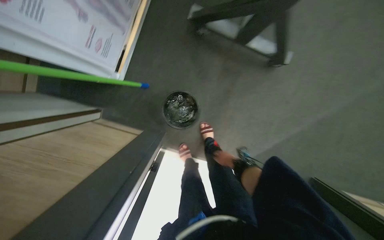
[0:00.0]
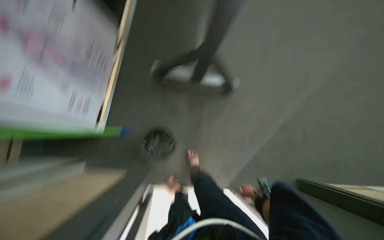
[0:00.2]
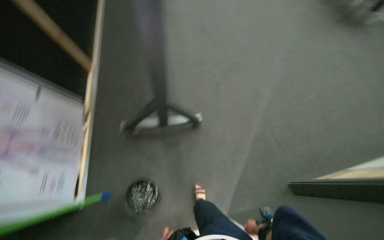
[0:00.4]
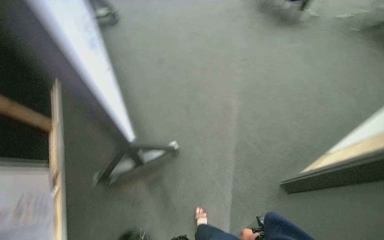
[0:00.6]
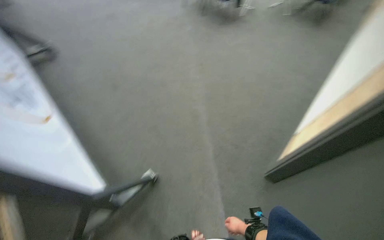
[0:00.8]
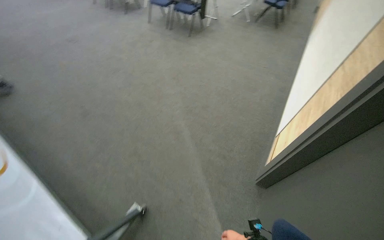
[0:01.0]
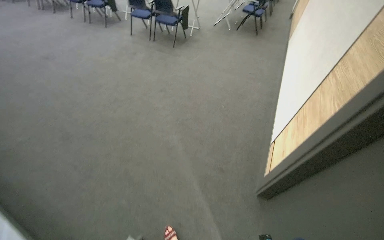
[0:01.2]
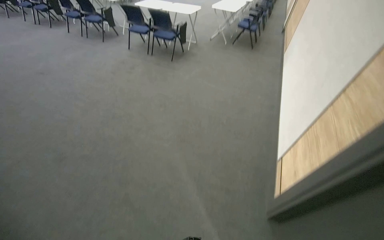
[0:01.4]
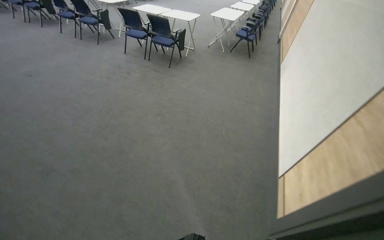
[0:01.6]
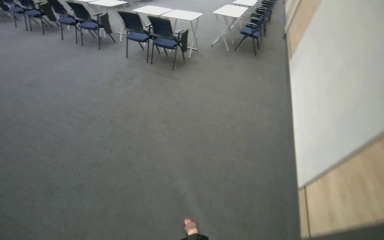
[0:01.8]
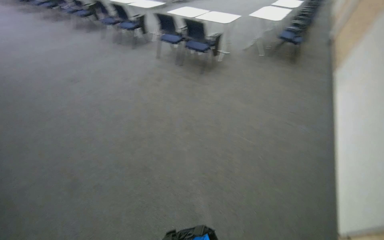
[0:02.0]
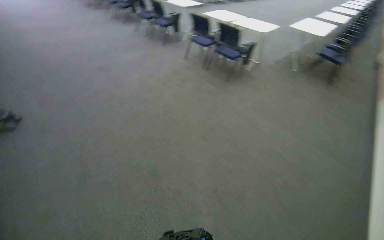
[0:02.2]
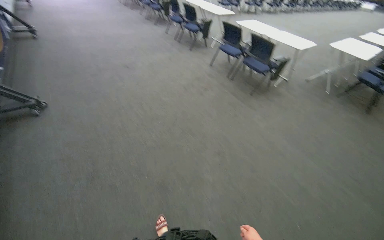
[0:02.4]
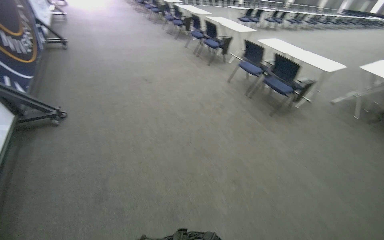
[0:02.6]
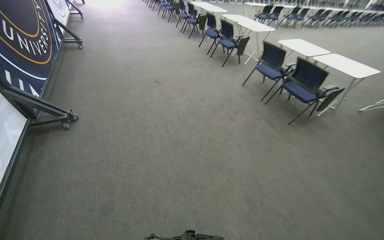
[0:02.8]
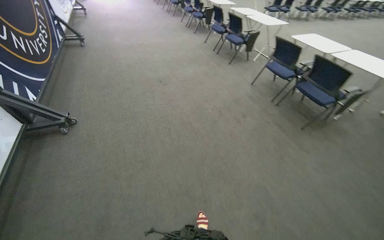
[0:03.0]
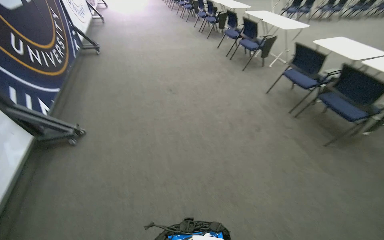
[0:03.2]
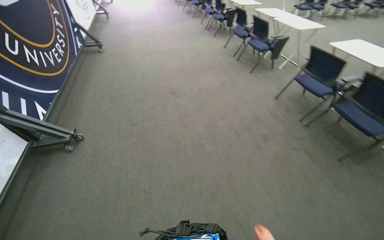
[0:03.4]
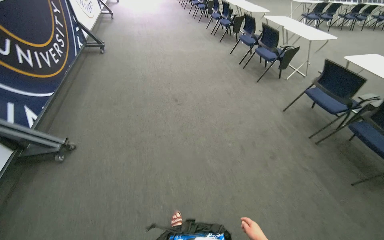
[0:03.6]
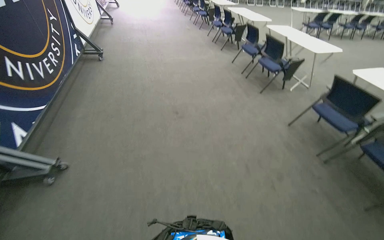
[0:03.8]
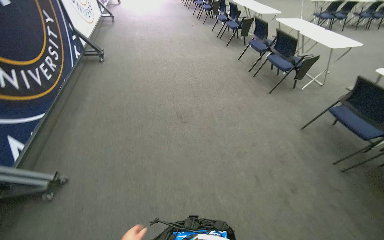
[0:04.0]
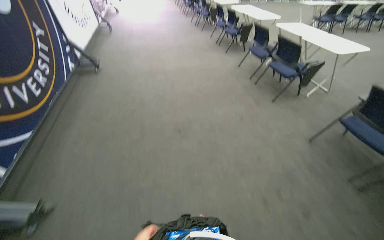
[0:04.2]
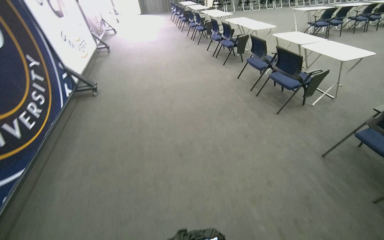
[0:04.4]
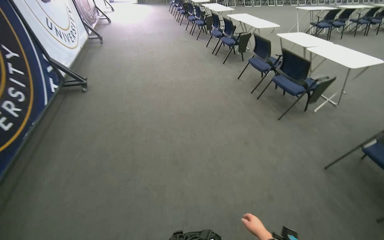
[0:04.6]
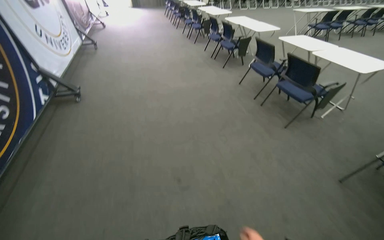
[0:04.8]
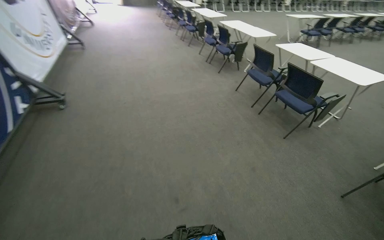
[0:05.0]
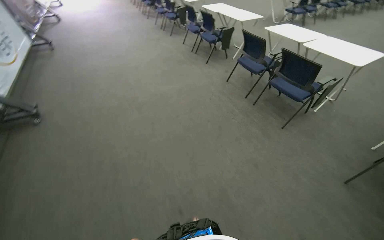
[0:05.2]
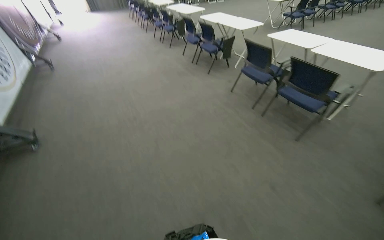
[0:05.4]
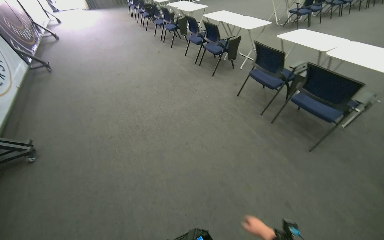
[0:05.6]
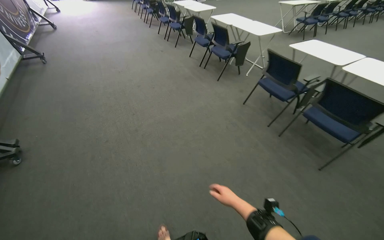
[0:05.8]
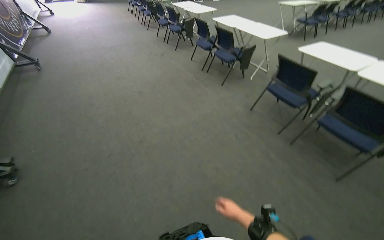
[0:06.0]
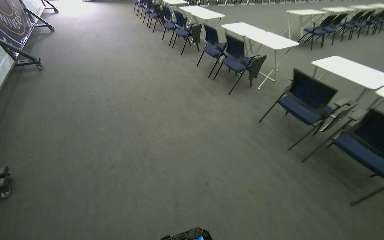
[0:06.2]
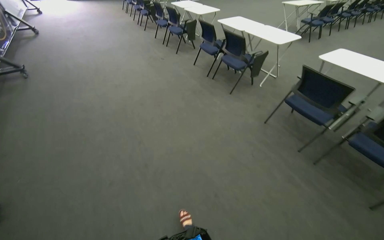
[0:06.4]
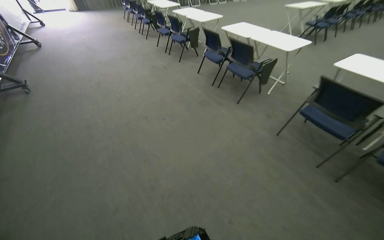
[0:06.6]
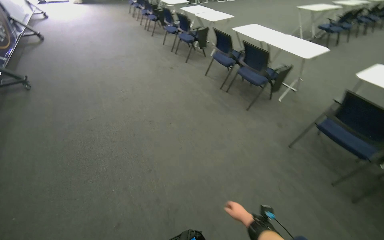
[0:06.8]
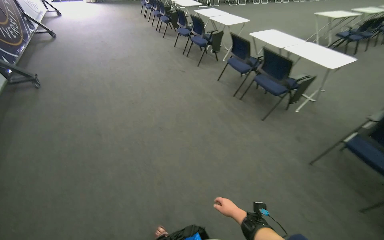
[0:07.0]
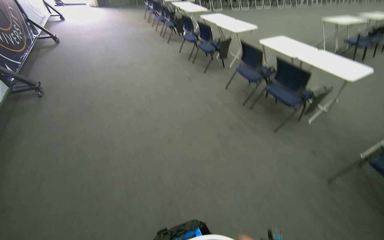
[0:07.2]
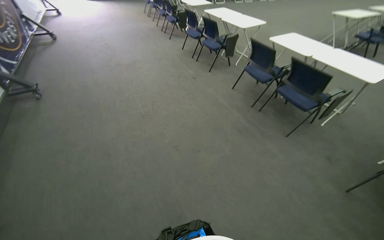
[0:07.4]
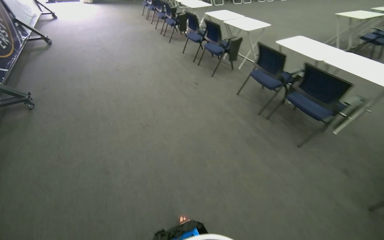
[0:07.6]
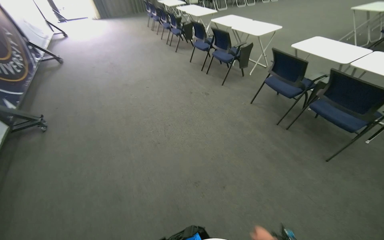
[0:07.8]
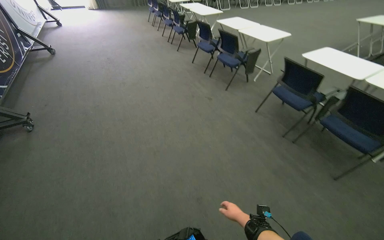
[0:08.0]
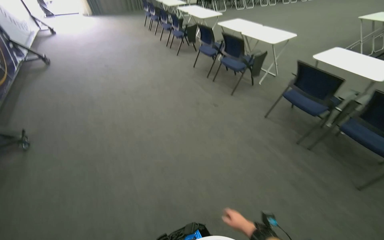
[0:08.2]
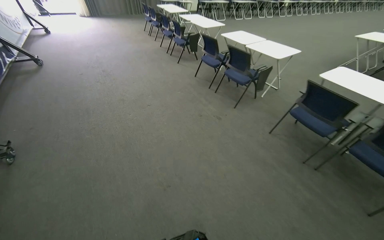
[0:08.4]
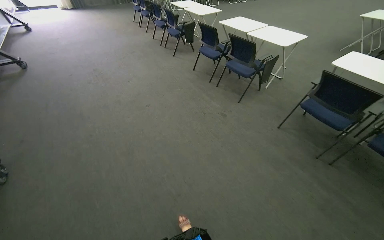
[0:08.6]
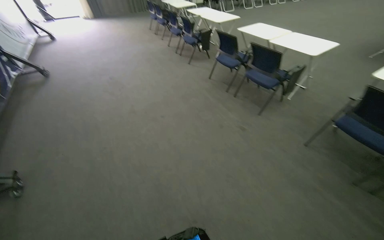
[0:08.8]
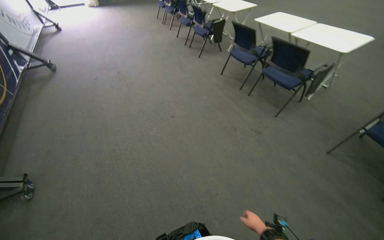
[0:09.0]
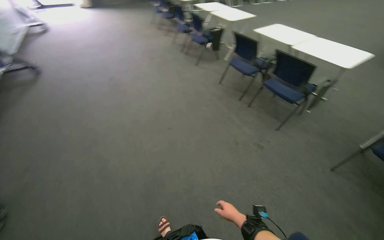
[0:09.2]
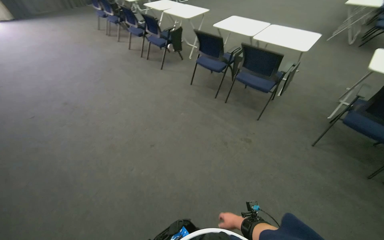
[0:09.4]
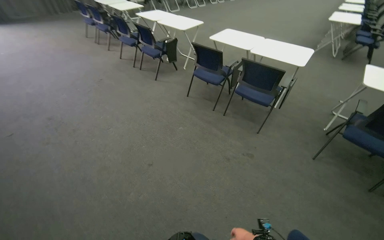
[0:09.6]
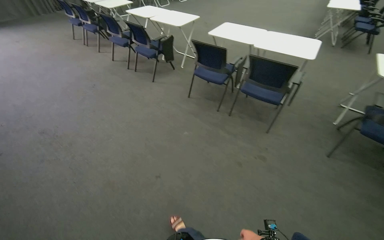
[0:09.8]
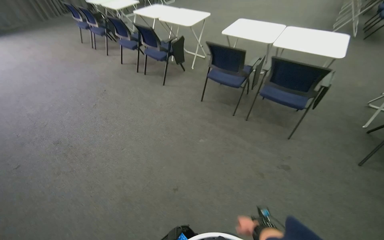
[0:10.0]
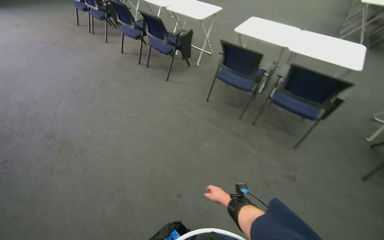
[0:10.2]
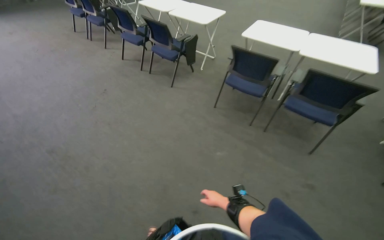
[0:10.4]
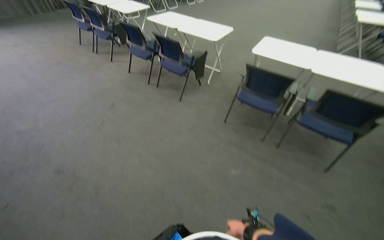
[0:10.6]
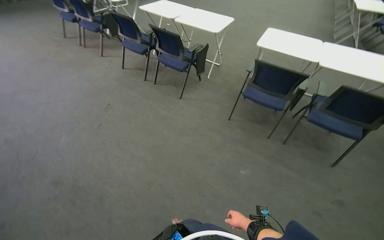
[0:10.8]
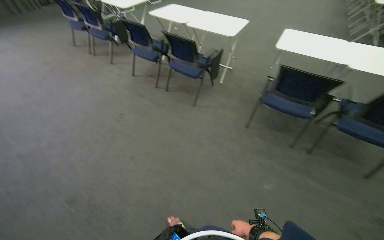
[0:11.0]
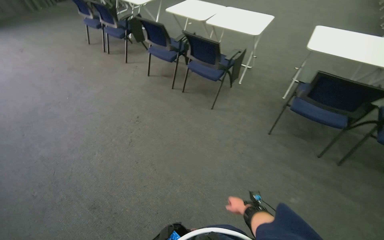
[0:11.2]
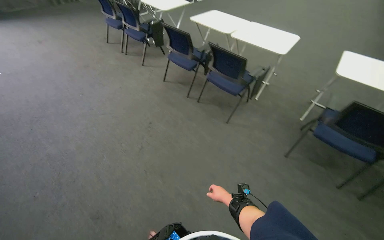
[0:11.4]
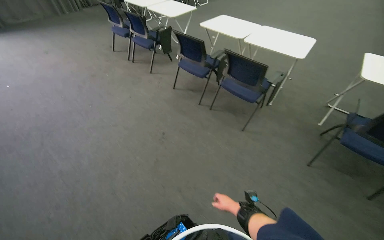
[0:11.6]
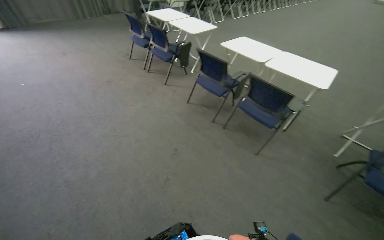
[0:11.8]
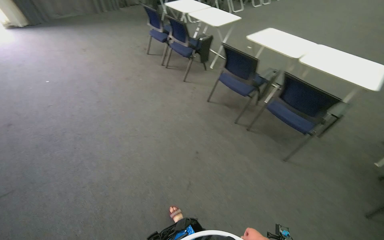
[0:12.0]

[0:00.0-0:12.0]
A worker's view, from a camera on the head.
Job: organizing items.
The whole recording: Pulling room curtains. The worker pulls and adjusts the grey and white curtains across the window.
0:00.0 to 0:01.6: The camera is carried approximately 90 cm. The head turns to the right by roughly 85 degrees. The view tips upward by roughly 50 degrees.
0:01.6 to 0:03.0: The camera is carried about 1 m. The wearer looks approximately 40 degrees further to the left.
0:03.0 to 0:04.4: The wearer moves approximately 1.5 m.
0:04.4 to 0:06.0: The camera is carried some 1.5 m.
0:06.0 to 0:07.6: The camera travels roughly 1.5 m.
0:07.6 to 0:09.0: The camera is carried some 1.5 m.
0:09.0 to 0:10.4: The wearer moves roughly 1.5 m. The head rotates about 25 degrees to the right.
0:10.4 to 0:12.0: The camera is carried about 1.5 m.

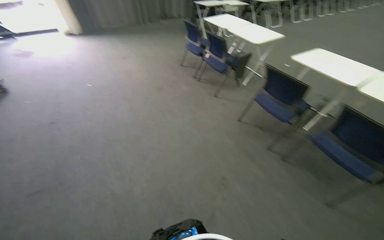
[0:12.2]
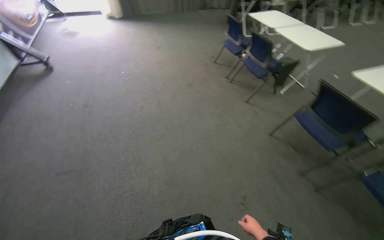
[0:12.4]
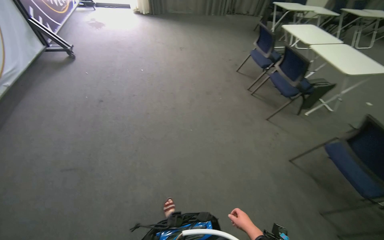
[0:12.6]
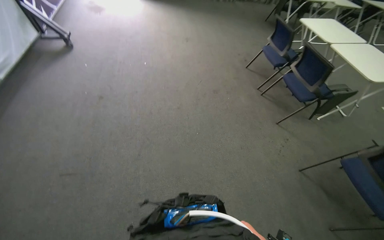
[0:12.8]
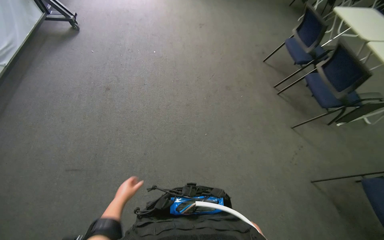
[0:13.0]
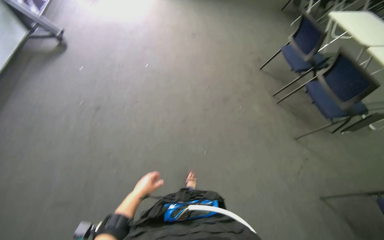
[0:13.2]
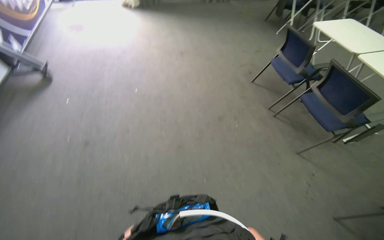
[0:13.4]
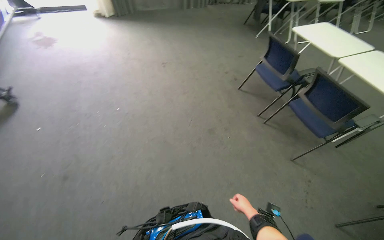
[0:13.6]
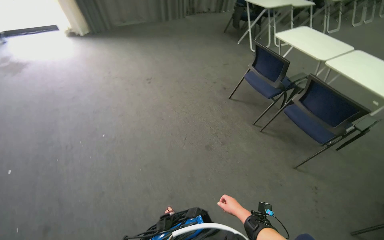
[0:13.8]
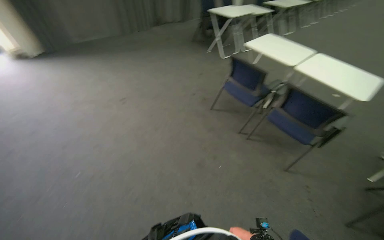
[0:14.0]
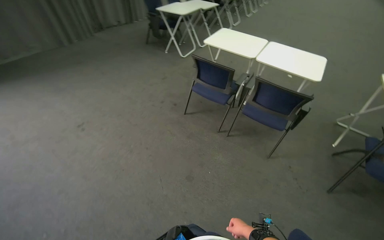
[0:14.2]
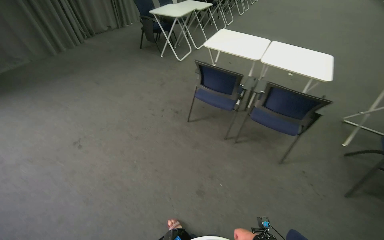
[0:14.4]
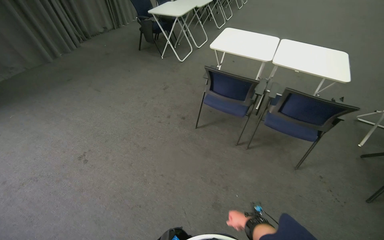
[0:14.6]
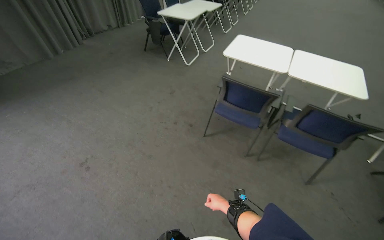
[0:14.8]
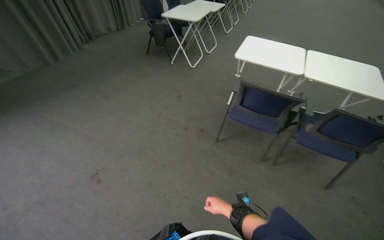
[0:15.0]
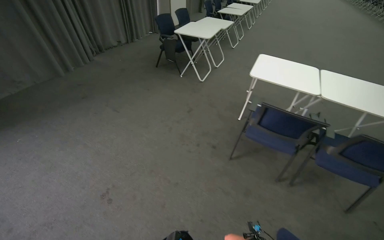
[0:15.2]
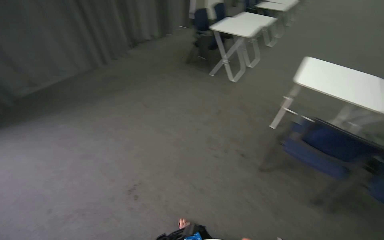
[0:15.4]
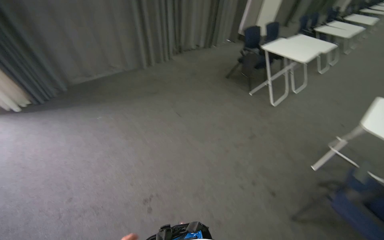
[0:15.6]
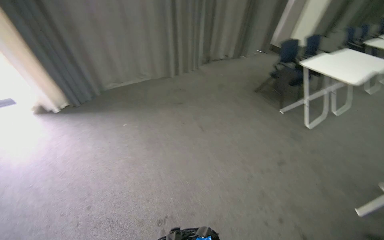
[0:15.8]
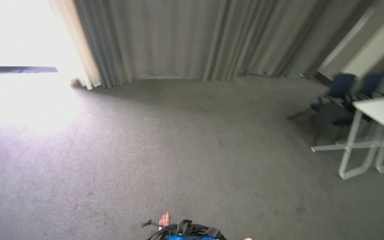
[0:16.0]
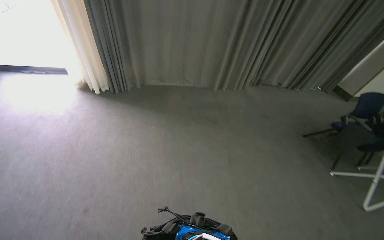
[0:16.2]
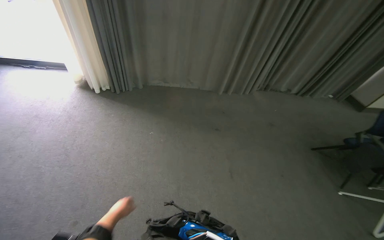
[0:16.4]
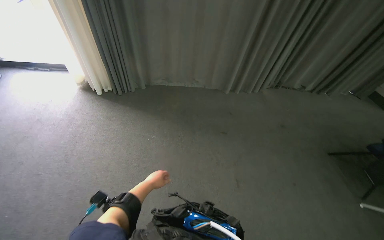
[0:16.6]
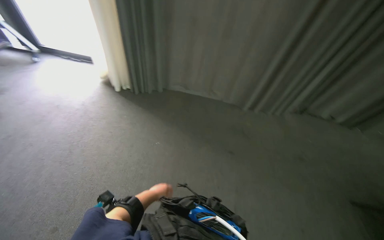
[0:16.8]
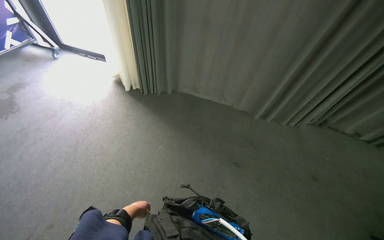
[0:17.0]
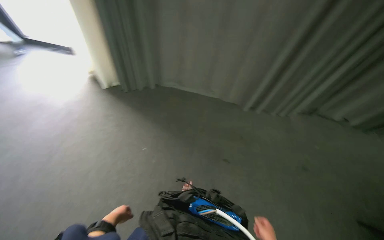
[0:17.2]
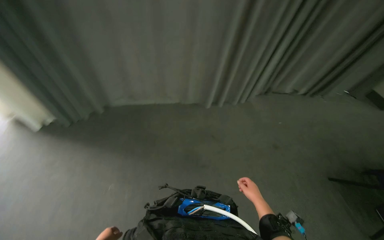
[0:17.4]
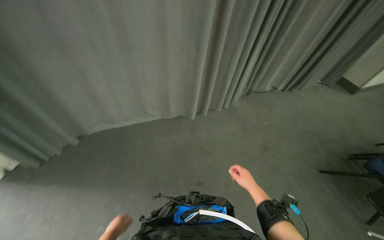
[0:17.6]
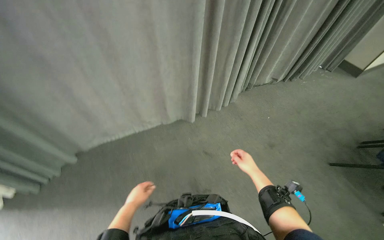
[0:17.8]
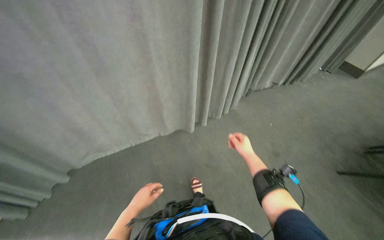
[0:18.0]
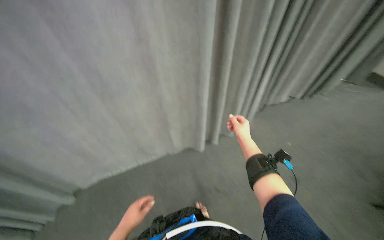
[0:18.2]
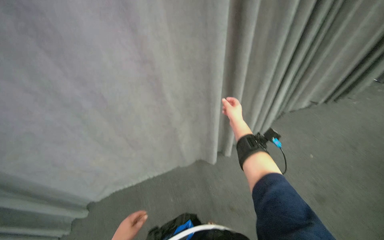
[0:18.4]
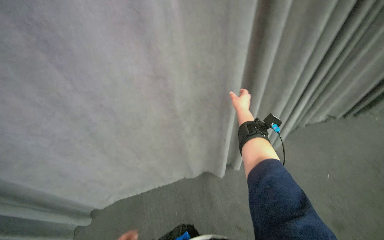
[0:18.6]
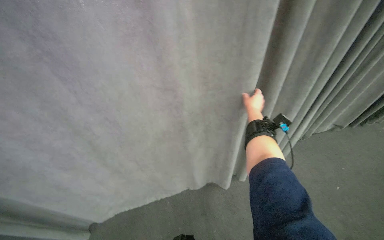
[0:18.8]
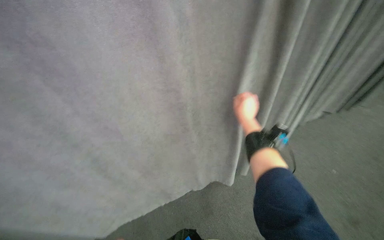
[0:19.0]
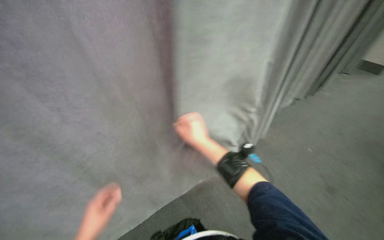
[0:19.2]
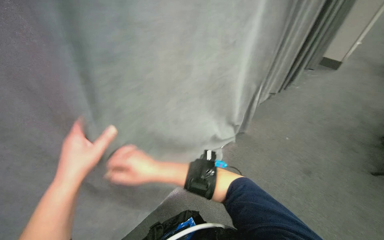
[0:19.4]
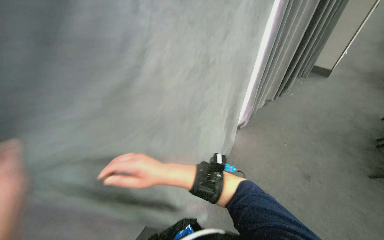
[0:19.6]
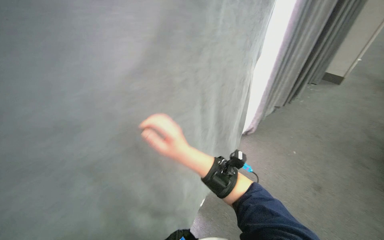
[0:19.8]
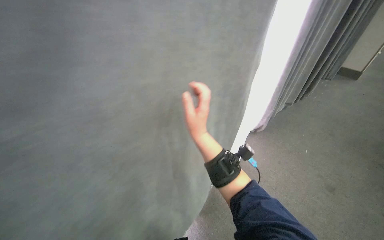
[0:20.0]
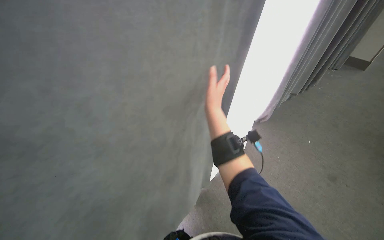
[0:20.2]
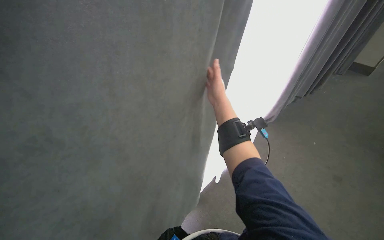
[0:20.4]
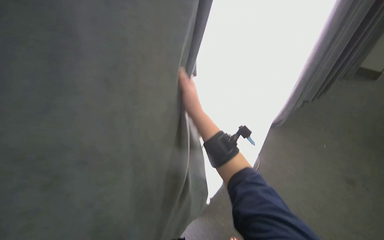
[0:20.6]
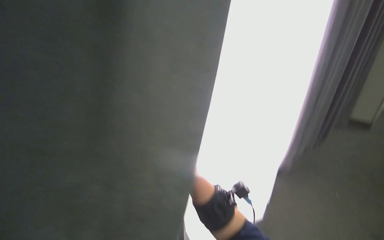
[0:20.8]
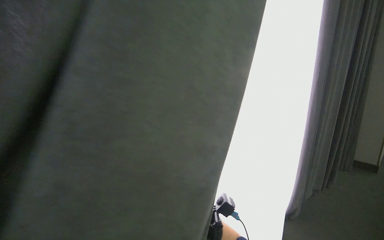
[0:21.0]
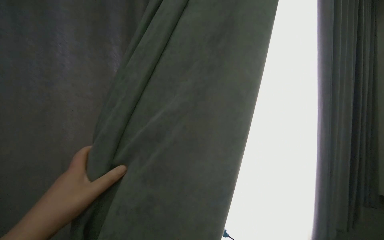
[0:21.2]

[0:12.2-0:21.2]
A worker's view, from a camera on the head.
Job: organizing items.
The whole recording: Pulling room curtains. The worker pulls and adjusts the grey and white curtains across the window.
0:15.2 to 0:16.6: The wearer moves some 1 m. The wearer's head swings some 60 degrees to the left.
0:16.6 to 0:18.2: The camera is carried about 70 cm.
0:18.2 to 0:19.8: The view tips upward by approximately 20 degrees. The right hand moves to the left and nearer to the camera, some 40 cm.
0:19.8 to 0:21.2: The camera pitches upward, by roughly 40 degrees.
